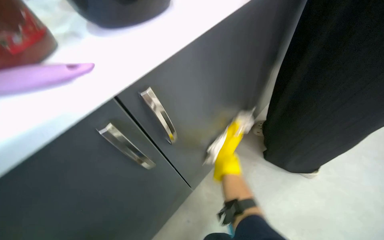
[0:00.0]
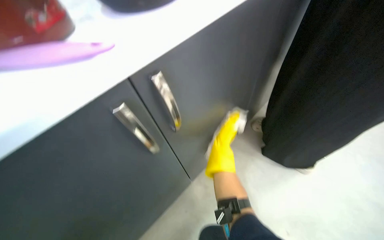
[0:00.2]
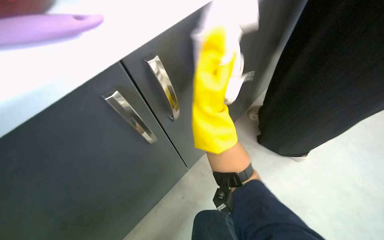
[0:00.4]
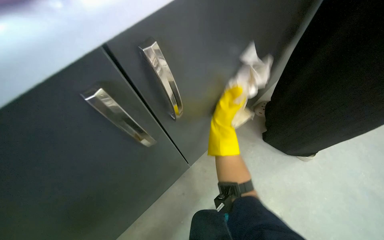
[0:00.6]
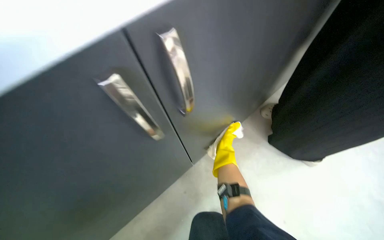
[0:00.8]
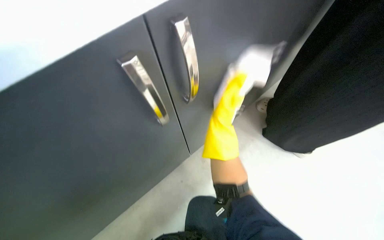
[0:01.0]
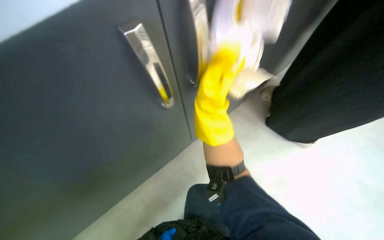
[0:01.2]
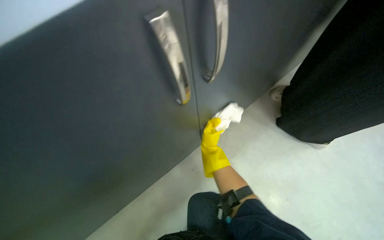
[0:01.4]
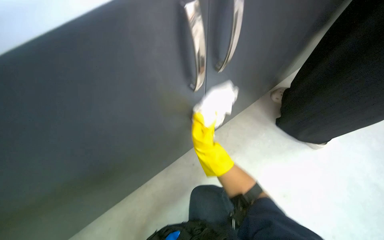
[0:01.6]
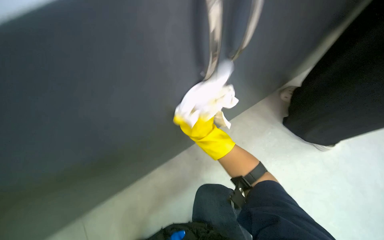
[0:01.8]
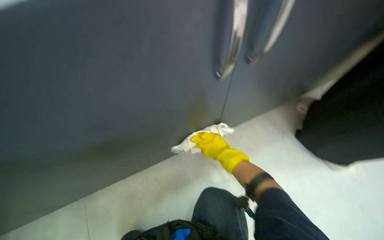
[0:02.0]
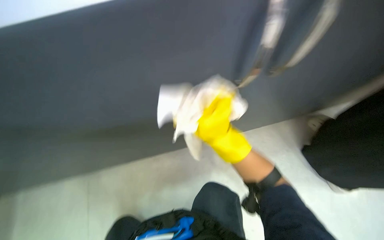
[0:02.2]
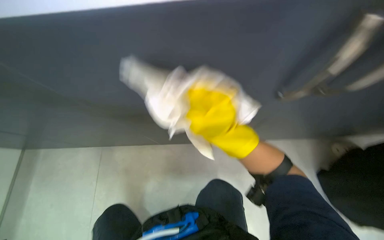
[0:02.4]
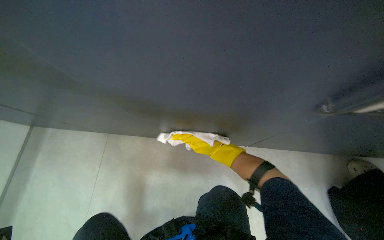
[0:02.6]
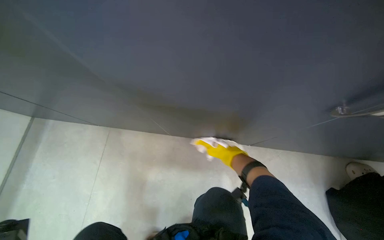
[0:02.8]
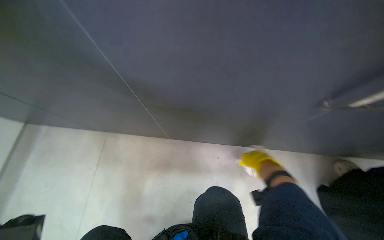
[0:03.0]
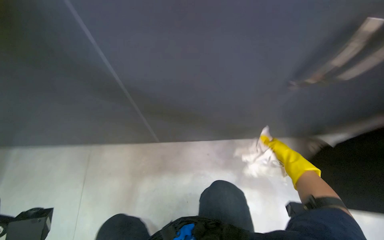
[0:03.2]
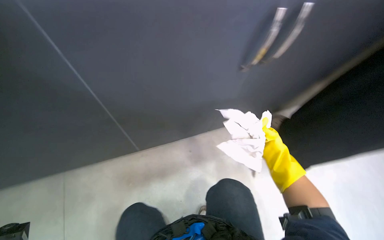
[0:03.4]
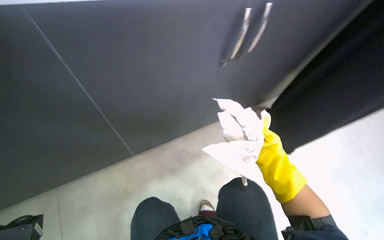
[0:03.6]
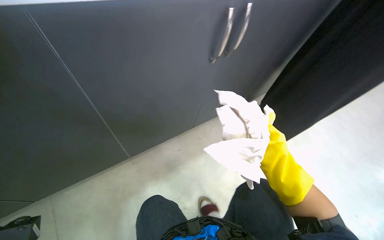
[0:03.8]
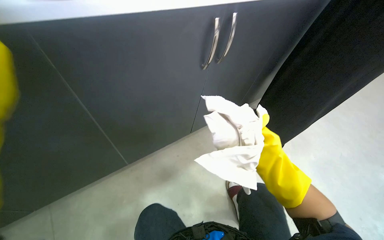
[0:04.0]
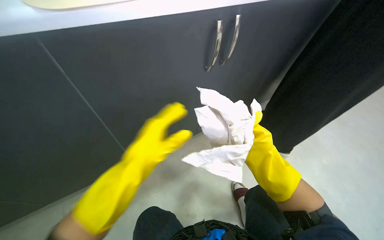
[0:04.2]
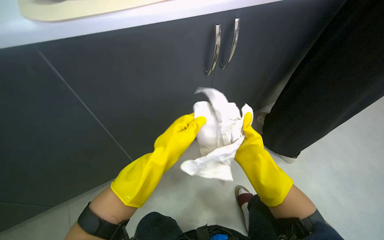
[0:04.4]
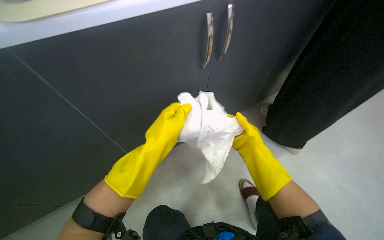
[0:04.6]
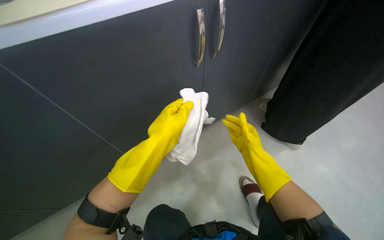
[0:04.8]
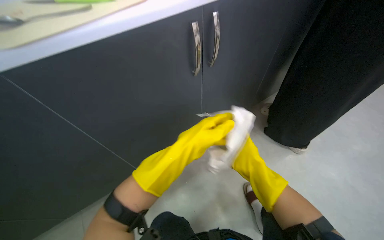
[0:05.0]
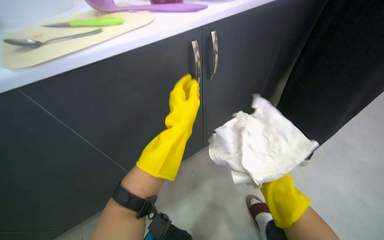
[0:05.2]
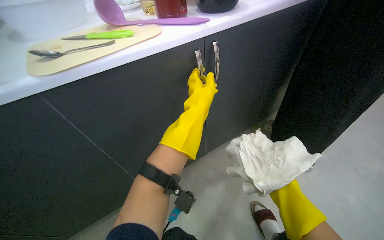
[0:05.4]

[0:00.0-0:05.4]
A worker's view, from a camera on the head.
Job: cleaning kitchen.
The whole recording: Wiping kitchen cabinets exterior. The worker wipes the exterior surfaces and handles of the kitchen cabinets with a cloth.
0:00.0 to 0:01.4: The camera pitches downward, by some 15 degrees. The right hand swings nearer and farther, some 35 cm each way, with 3 reversals.
0:01.4 to 0:02.8: The wearer looks roughly 25 degrees further to the left. The right hand swings nearer and farther, about 35 cm each way, with 2 reversals.
0:02.8 to 0:04.0: The wearer's head swings some 25 degrees to the right. The right hand goes approximately 20 cm to the right and nearer to the camera.
0:04.0 to 0:05.4: The camera pitches upward, by some 10 degrees.

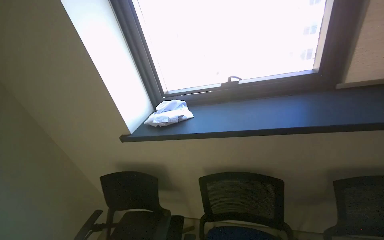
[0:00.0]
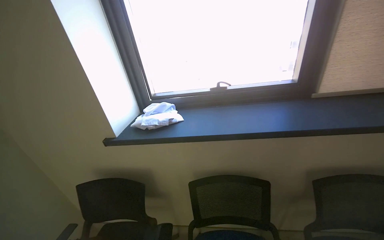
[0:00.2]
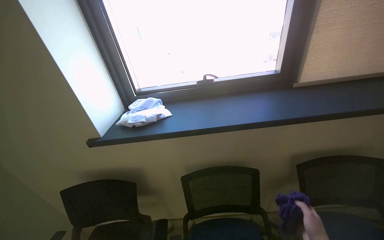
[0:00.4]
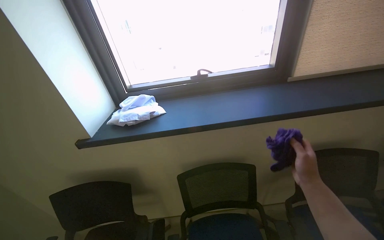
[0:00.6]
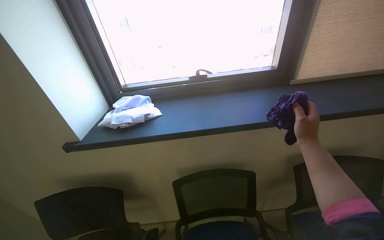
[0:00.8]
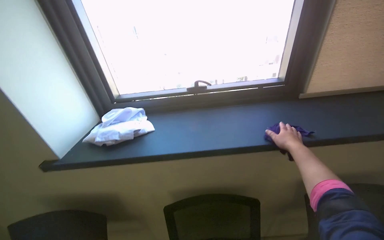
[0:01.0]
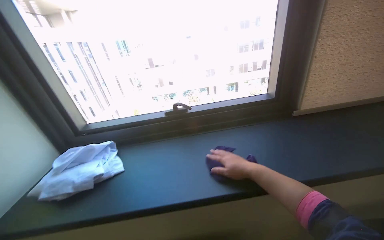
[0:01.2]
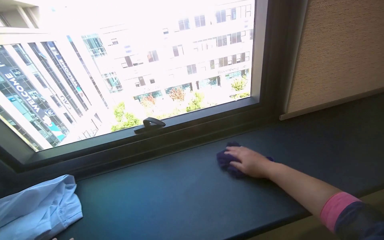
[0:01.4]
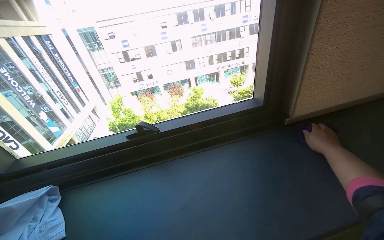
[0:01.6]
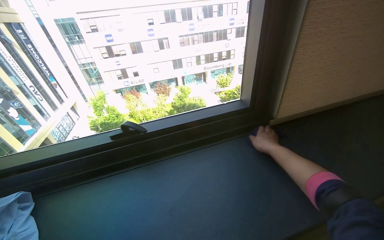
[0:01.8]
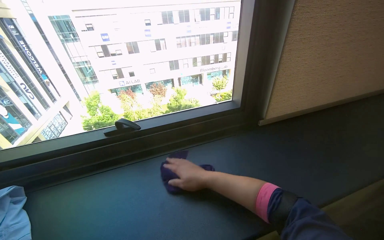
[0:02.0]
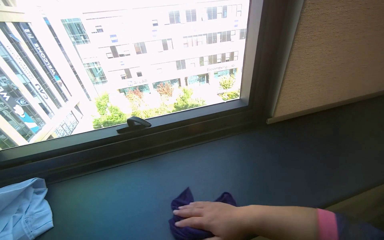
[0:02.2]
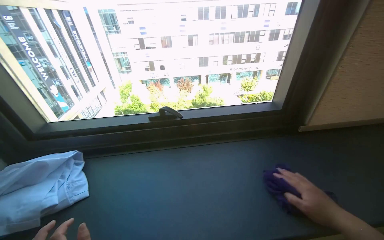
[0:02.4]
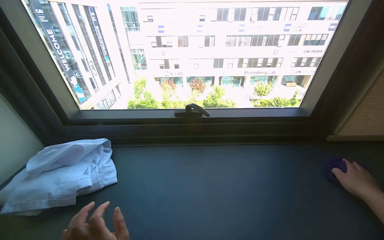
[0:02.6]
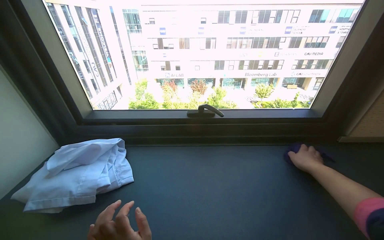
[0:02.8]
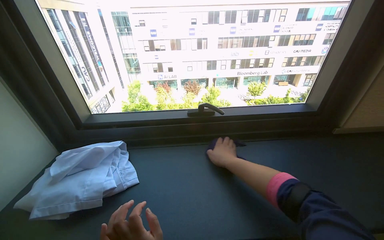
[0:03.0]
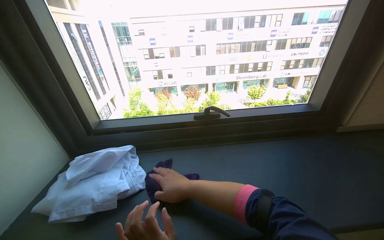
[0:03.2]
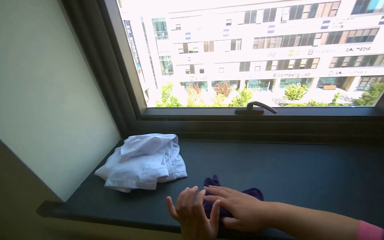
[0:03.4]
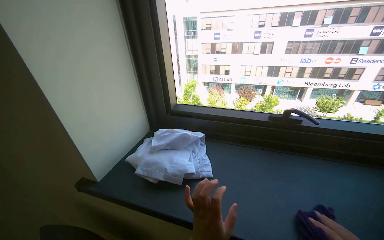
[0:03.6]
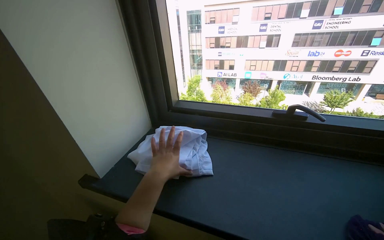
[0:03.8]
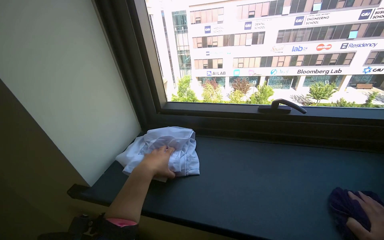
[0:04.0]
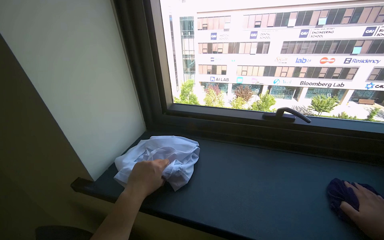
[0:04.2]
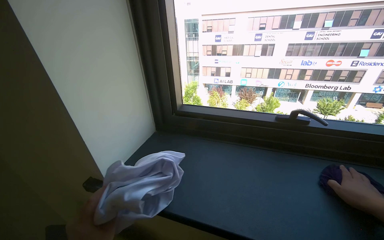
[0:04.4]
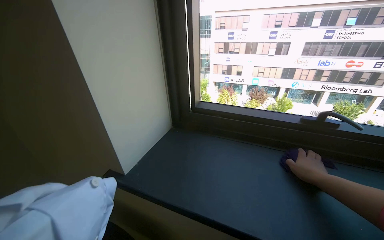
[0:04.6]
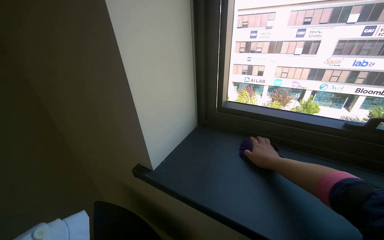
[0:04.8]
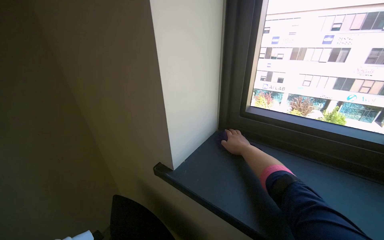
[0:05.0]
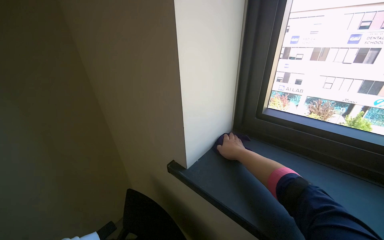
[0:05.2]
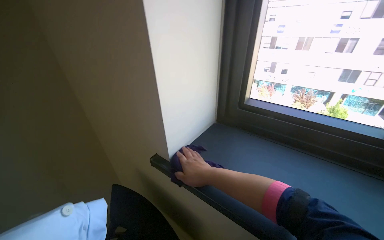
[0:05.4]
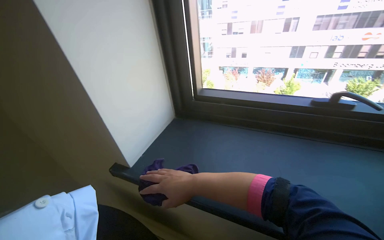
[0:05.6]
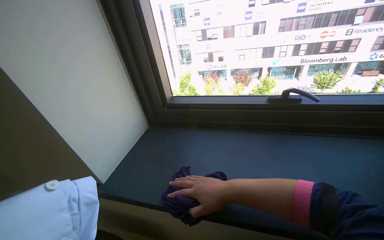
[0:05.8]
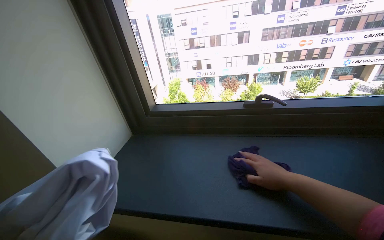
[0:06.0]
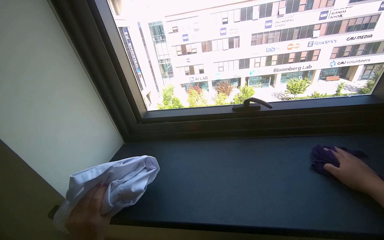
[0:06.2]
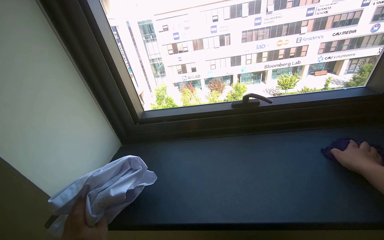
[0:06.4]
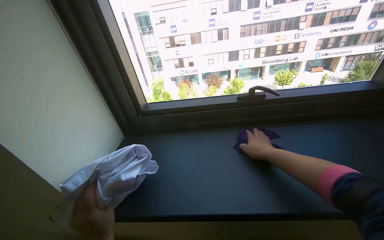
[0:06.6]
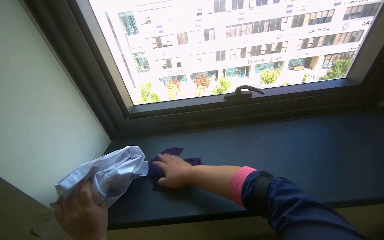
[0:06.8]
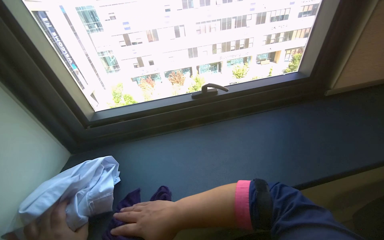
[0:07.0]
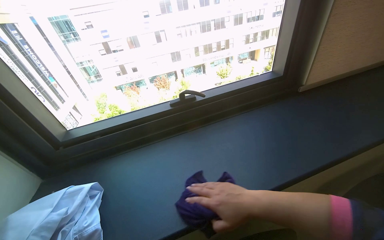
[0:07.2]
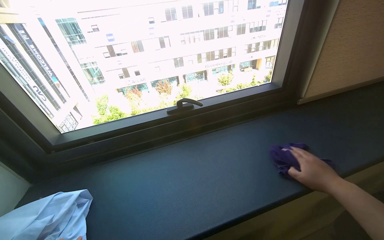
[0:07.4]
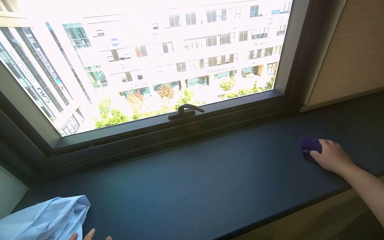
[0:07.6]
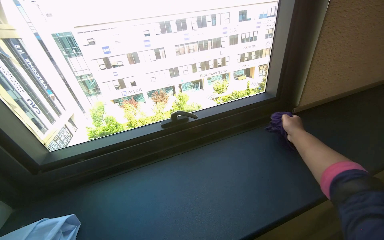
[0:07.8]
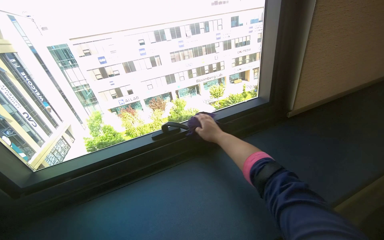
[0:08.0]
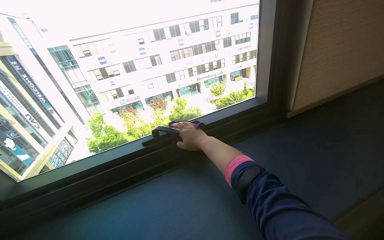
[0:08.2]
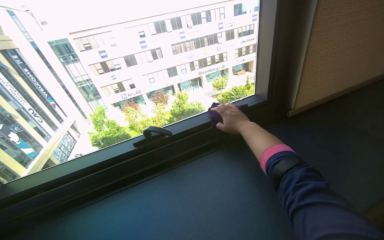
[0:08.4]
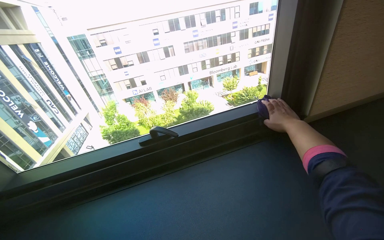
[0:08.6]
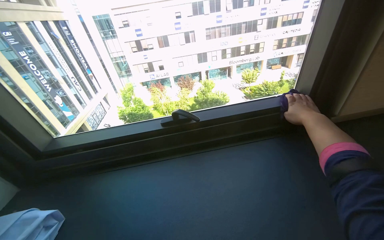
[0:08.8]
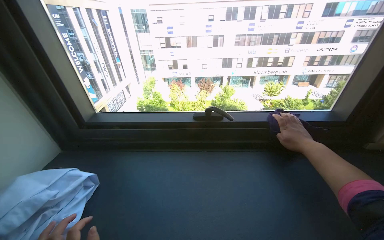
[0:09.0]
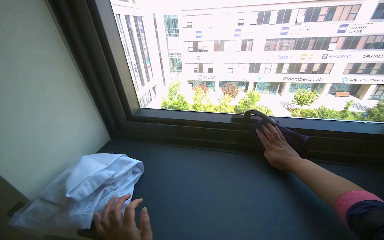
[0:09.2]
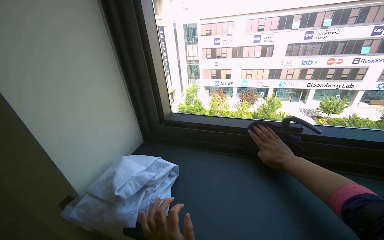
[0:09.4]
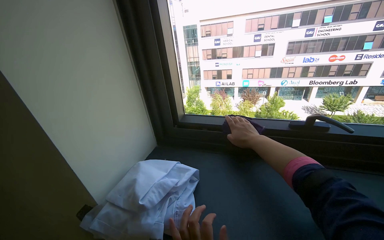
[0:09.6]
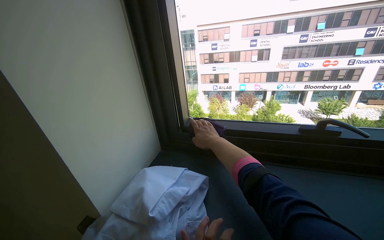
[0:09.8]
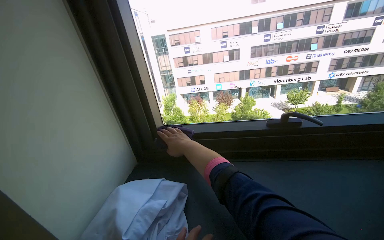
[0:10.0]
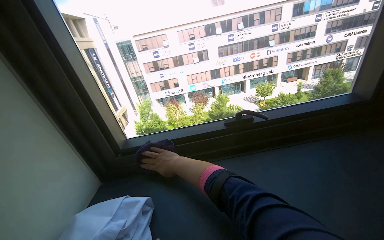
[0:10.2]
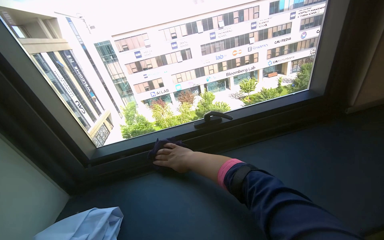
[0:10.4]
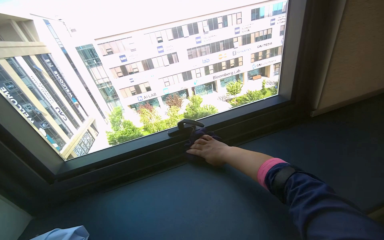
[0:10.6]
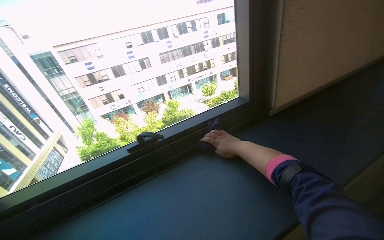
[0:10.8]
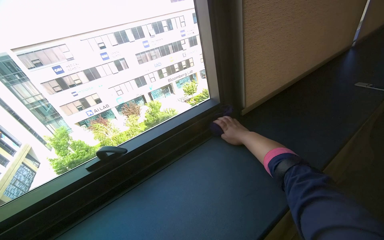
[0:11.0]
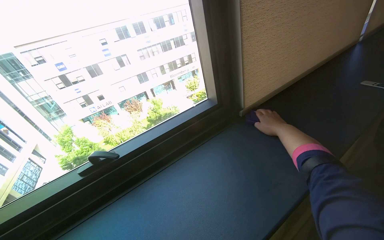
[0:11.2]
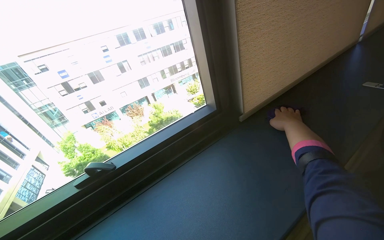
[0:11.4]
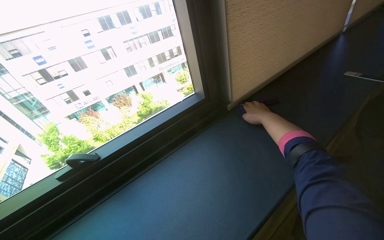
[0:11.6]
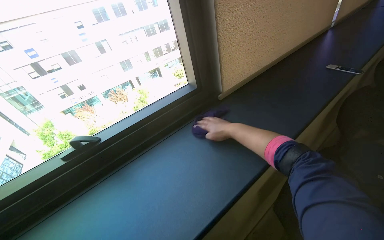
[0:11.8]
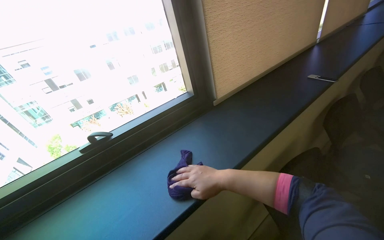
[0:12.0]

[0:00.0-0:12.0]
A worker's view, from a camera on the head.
Job: wiping surfaces.
The whole recording: Wiping window sill. The worker wipes the window sill and frame with a purple cloth.
0:00.0 to 0:01.6: The wearer moves some 60 cm. The wearer looks roughly 25 degrees further to the right.
0:01.6 to 0:03.0: The right hand swings left and right, roughly 40 cm each way, with 2 reversals.
0:03.0 to 0:04.4: The wearer's head swings approximately 20 degrees to the left.
0:04.4 to 0:06.0: The head travels approximately 40 cm.

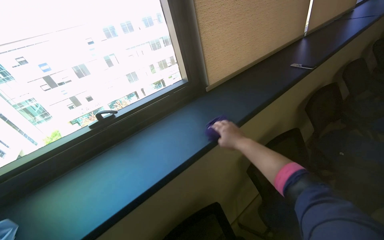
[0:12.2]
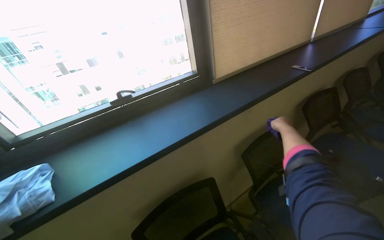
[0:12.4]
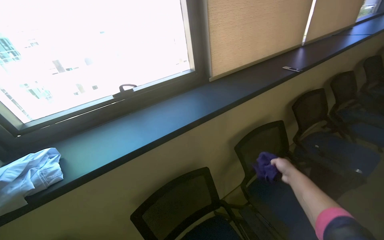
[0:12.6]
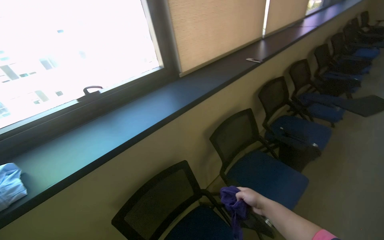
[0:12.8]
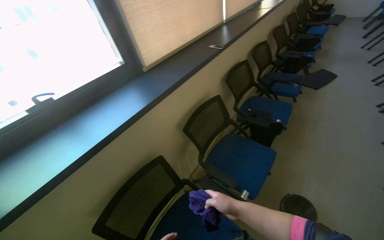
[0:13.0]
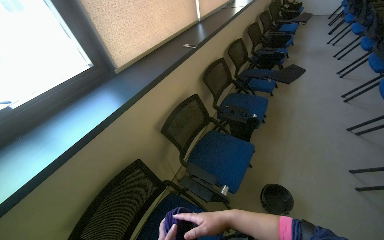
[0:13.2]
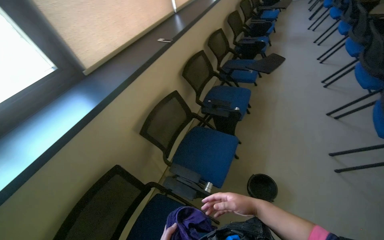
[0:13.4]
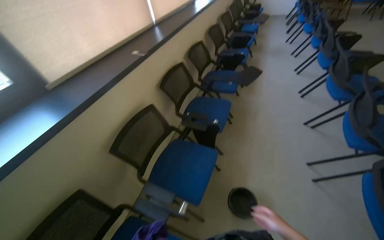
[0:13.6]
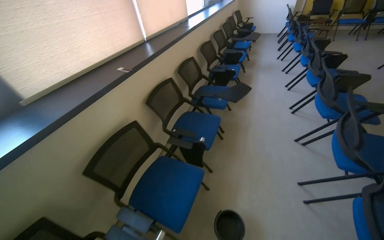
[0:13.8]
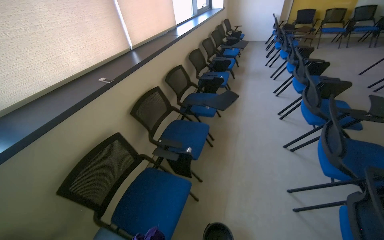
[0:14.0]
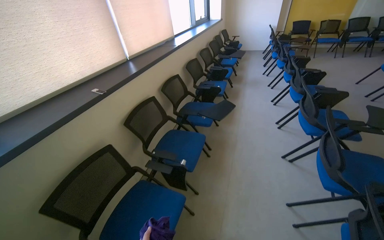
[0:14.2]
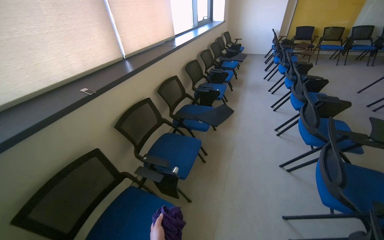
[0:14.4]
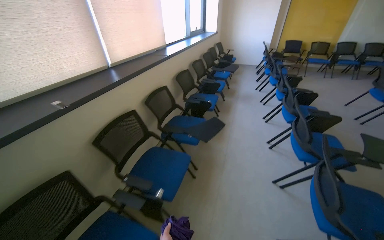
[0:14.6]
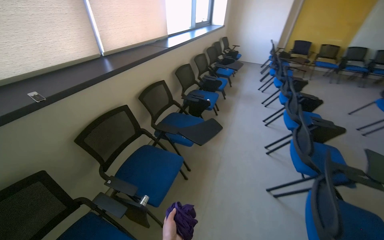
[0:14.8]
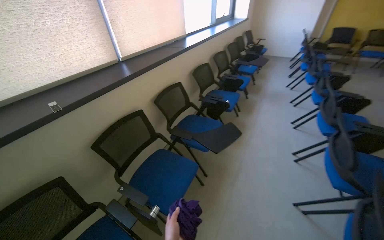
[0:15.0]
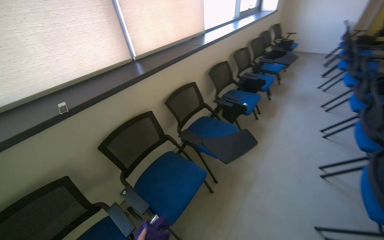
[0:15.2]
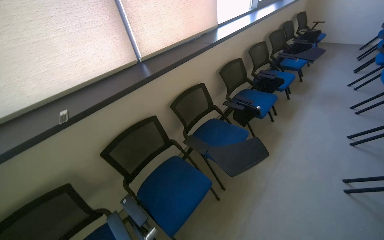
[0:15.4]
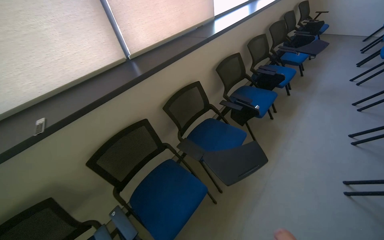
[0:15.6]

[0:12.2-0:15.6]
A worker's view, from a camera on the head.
Job: wiping surfaces.
The whole recording: Wiping window sill. The worker wipes the window sill and frame with a purple cloth.
0:13.8 to 0:15.6: The camera travels about 90 cm. The wearer's head swings about 20 degrees to the left.
